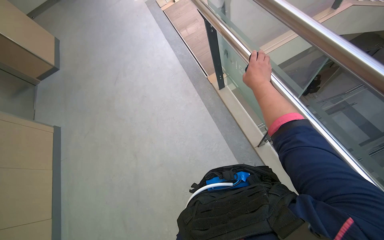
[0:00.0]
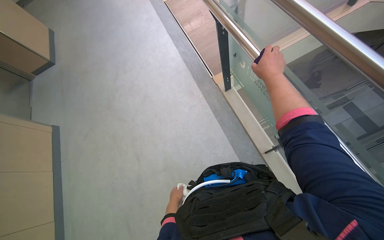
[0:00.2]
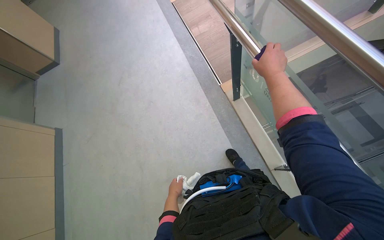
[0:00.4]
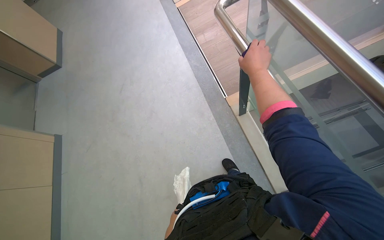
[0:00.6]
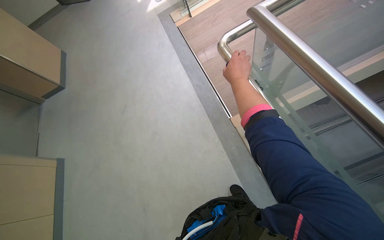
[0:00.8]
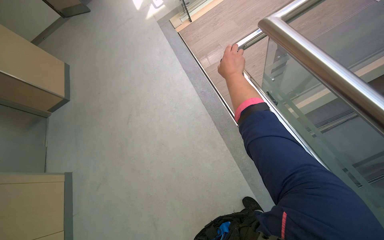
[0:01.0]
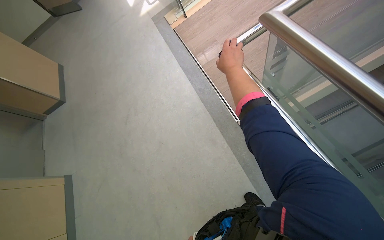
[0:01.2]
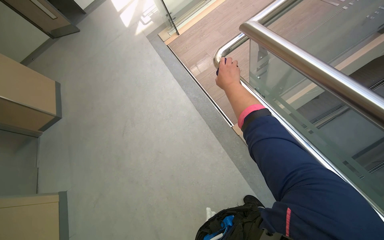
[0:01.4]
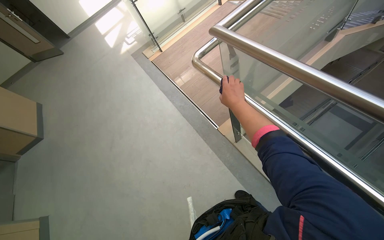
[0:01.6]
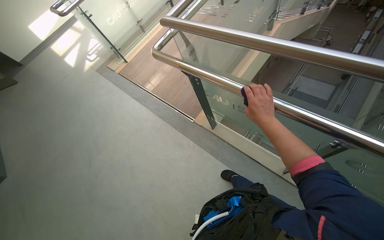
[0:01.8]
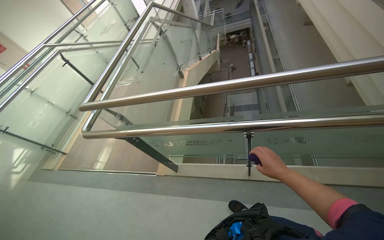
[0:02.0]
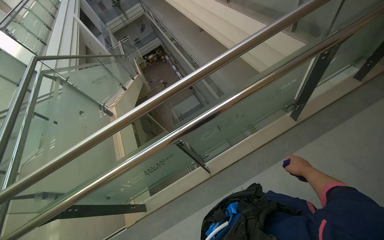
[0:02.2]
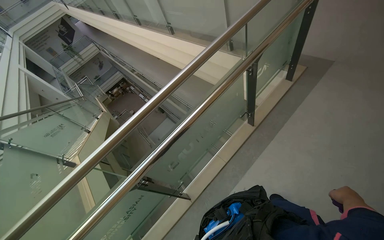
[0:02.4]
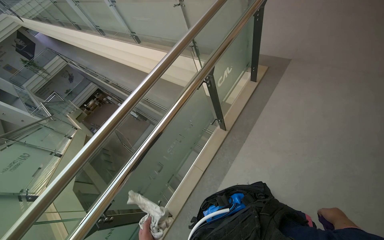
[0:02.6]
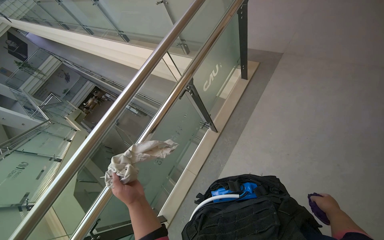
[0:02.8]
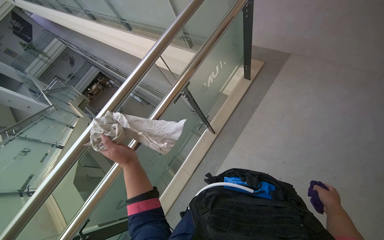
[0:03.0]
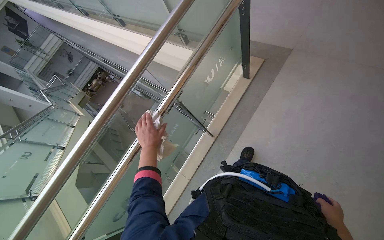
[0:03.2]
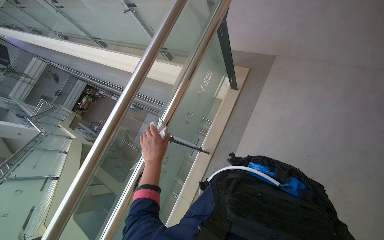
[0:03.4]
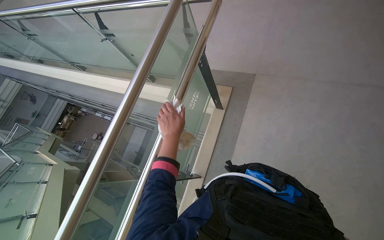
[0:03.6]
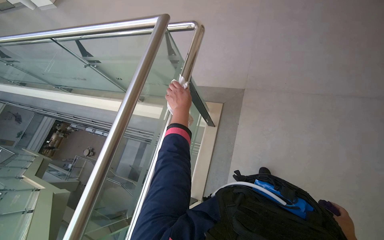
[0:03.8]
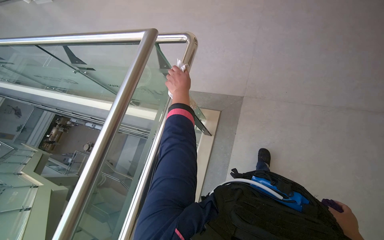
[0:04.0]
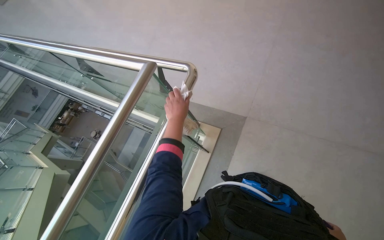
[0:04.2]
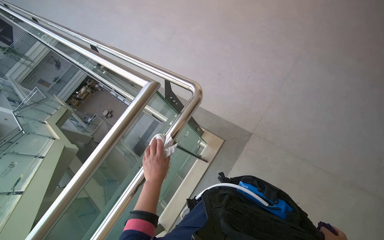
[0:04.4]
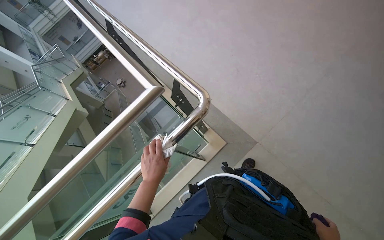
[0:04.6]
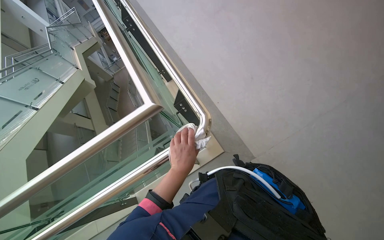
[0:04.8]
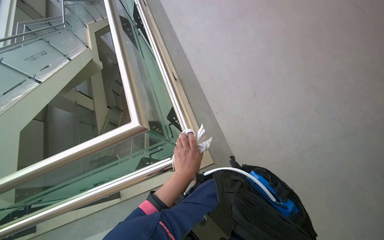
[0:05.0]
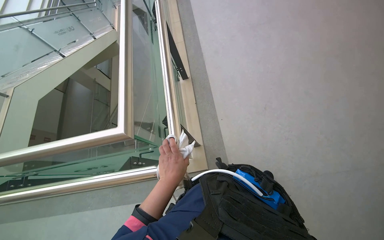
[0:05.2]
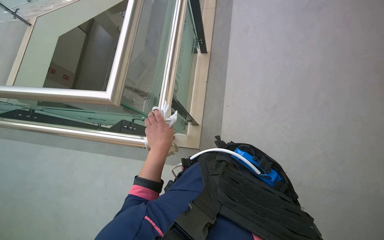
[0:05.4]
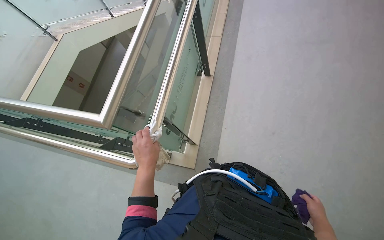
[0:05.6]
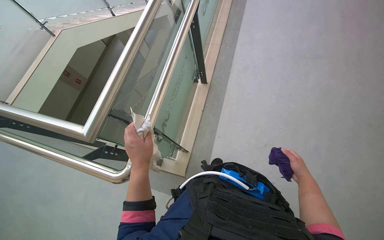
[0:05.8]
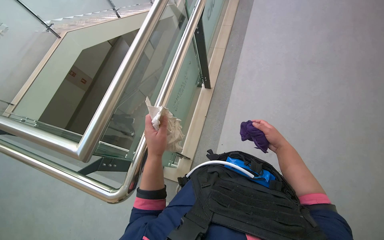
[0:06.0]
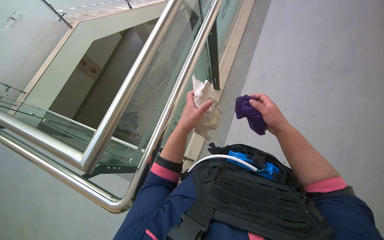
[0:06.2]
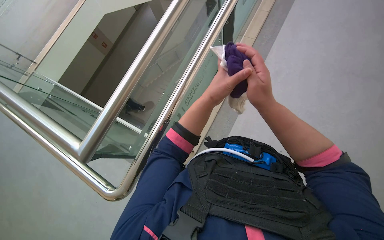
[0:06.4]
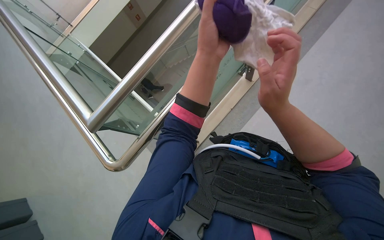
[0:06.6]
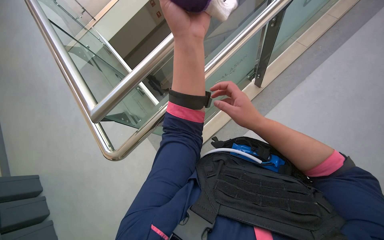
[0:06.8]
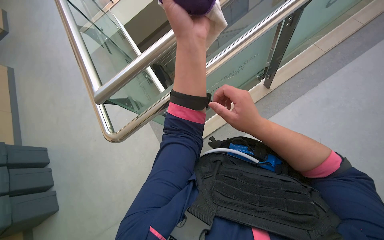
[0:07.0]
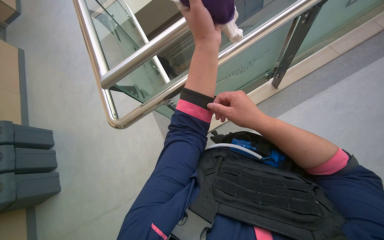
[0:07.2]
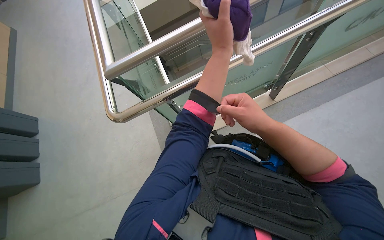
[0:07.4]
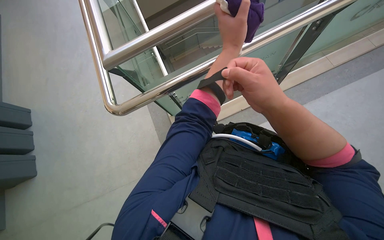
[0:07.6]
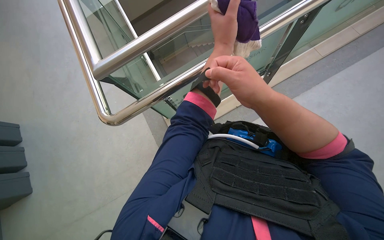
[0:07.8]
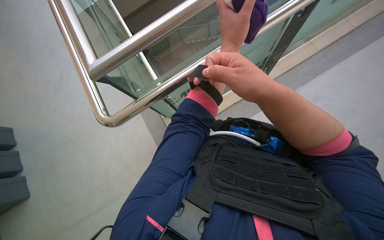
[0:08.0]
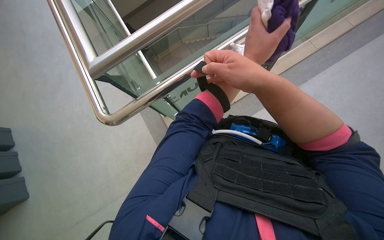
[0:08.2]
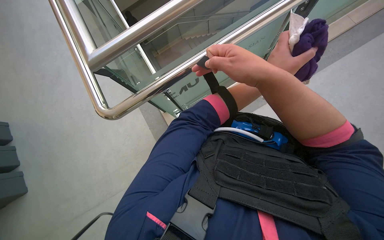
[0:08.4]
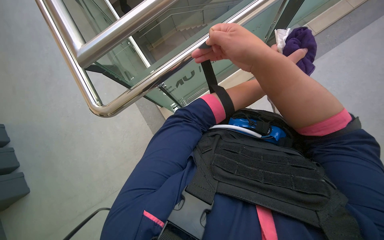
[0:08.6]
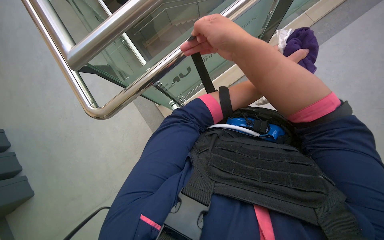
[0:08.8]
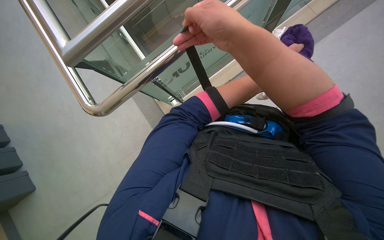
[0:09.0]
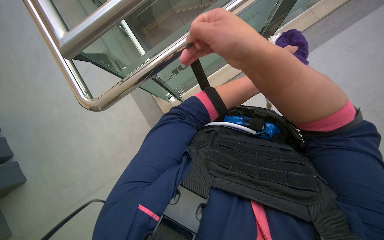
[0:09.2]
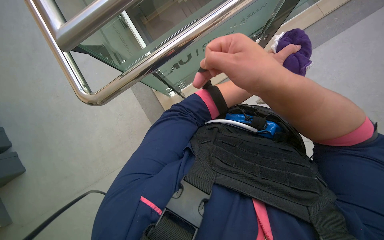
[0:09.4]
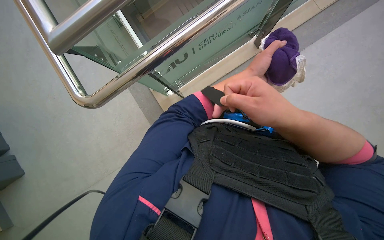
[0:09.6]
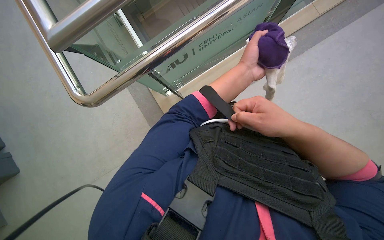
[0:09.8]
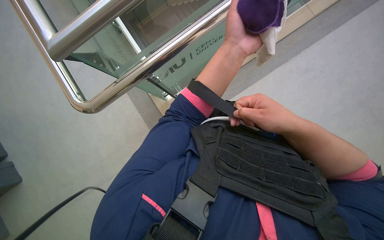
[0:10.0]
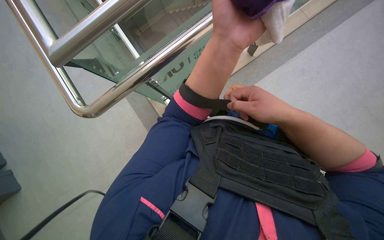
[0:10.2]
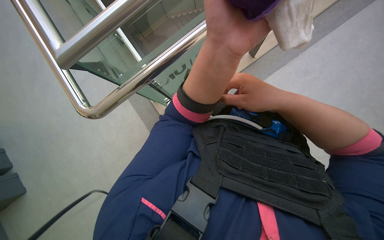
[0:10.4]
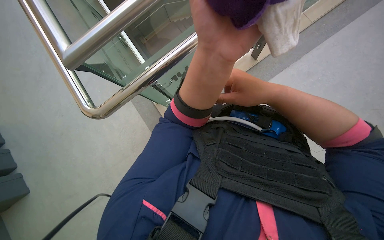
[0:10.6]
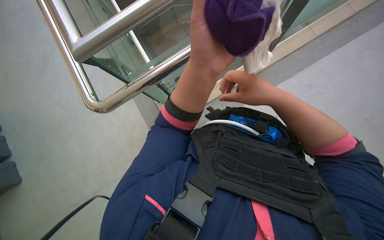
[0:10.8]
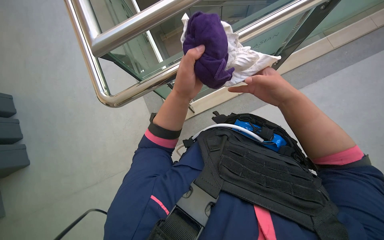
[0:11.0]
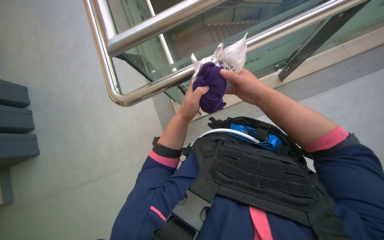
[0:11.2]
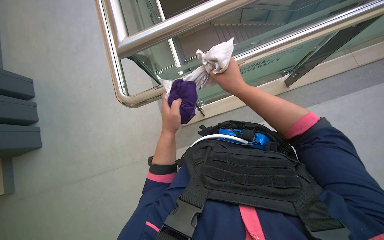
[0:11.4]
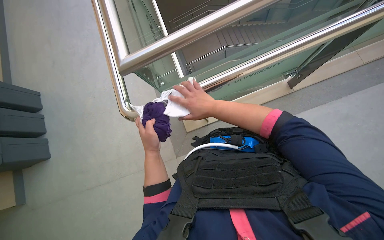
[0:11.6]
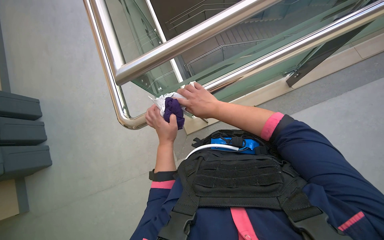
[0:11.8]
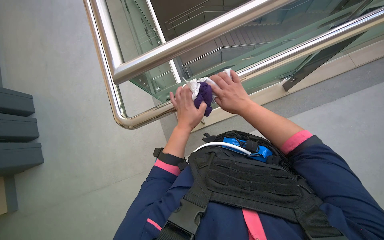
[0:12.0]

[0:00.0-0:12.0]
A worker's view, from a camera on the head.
Job: wiping surfaces.
The whole recording: Wiping metal and glass railings. The worker wipes metal and glass railings with a white and purple cloth.
0:00.0 to 0:01.6: The view tips upward by about 15 degrees.
0:01.6 to 0:03.0: The camera travels approximately 1 m. The head rotates about 105 degrees to the right. The view tips upward by about 25 degrees.
0:03.0 to 0:04.4: The head travels approximately 90 cm.
0:04.4 to 0:06.0: The head travels approximately 40 cm. The wearer looks roughly 20 degrees further downward. Everything in view rotates about 55 degrees clockwise.
0:06.0 to 0:07.6: The scene rotates clockwise by roughly 30 degrees. The left hand shifts approximately 20 cm up the picture, to the right and nearer to the camera. Meanwhile the right hand shifts approximately 30 cm to the left, nearer to the camera and up the picture.
0:09.0 to 0:10.4: The right hand goes roughly 10 cm down the picture.
0:10.4 to 0:12.0: The left hand moves farther from the camera, about 15 cm.

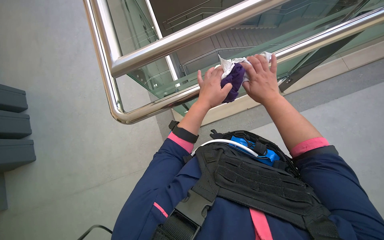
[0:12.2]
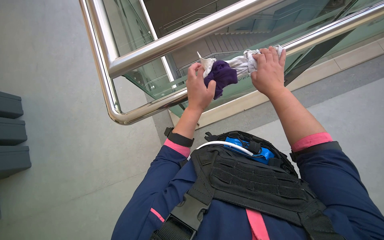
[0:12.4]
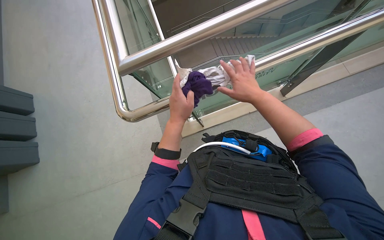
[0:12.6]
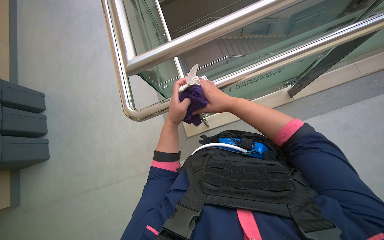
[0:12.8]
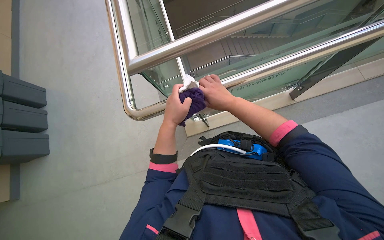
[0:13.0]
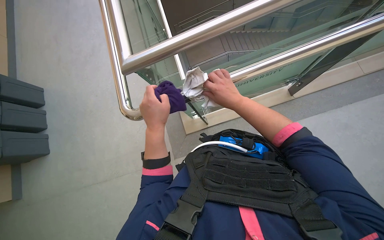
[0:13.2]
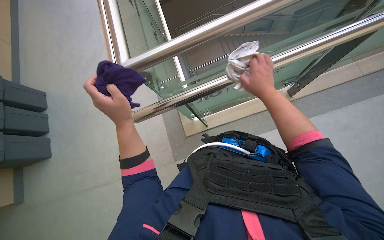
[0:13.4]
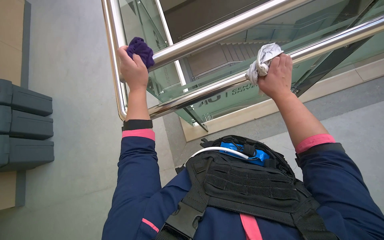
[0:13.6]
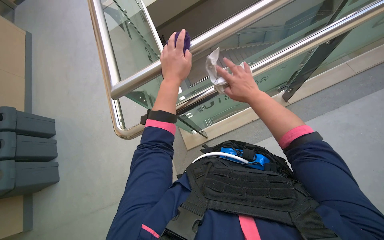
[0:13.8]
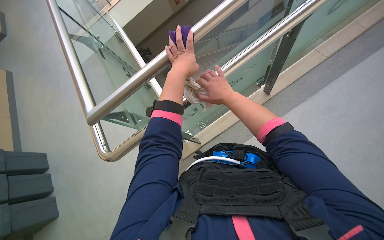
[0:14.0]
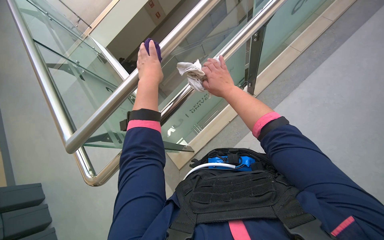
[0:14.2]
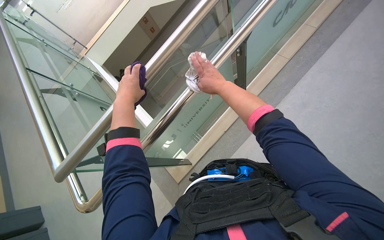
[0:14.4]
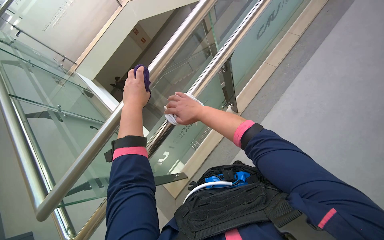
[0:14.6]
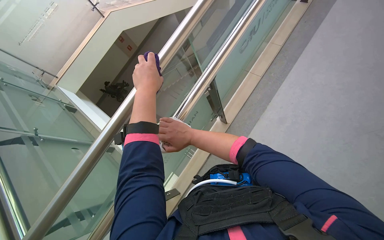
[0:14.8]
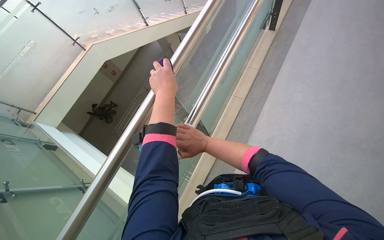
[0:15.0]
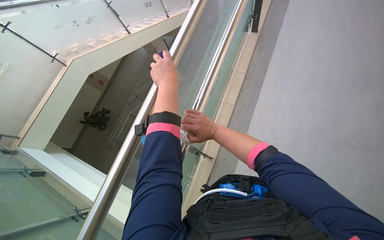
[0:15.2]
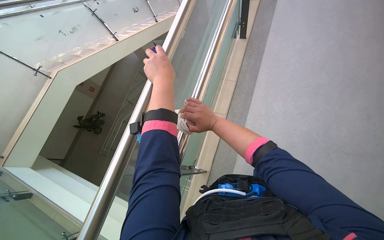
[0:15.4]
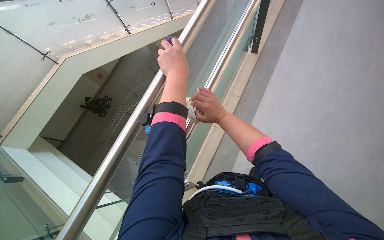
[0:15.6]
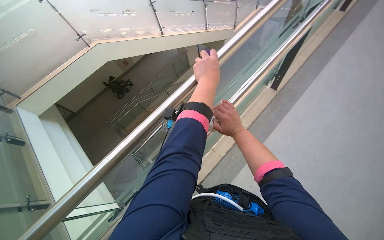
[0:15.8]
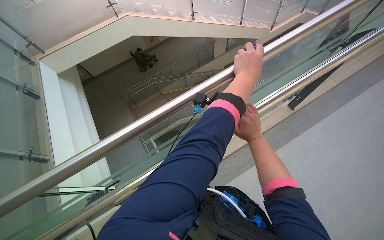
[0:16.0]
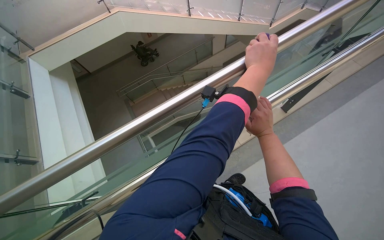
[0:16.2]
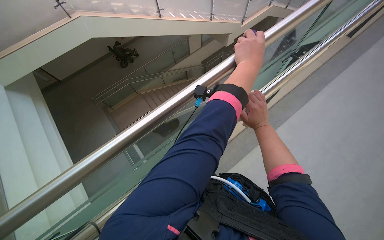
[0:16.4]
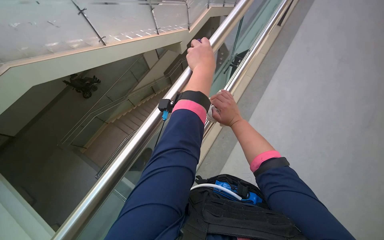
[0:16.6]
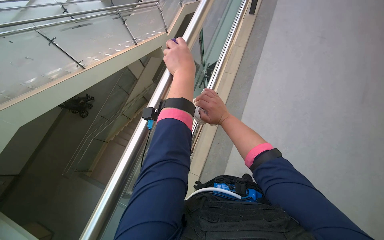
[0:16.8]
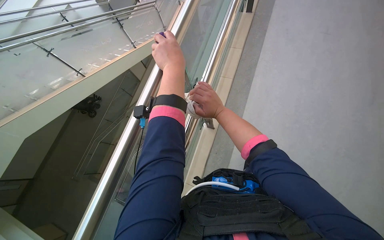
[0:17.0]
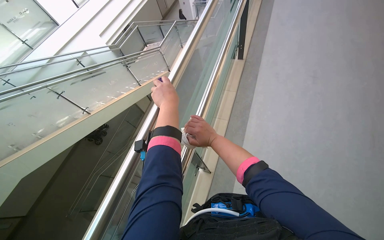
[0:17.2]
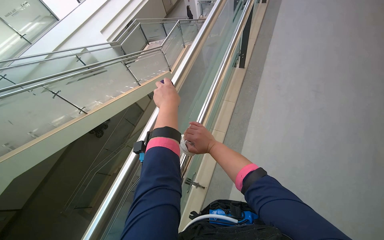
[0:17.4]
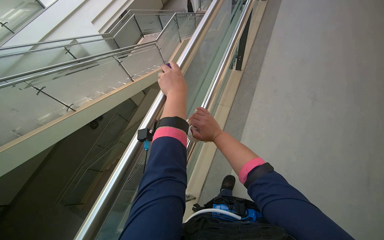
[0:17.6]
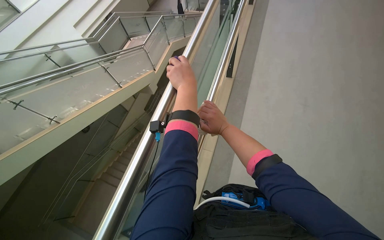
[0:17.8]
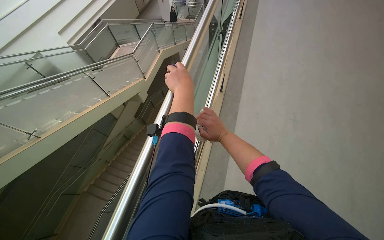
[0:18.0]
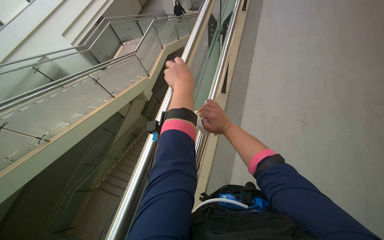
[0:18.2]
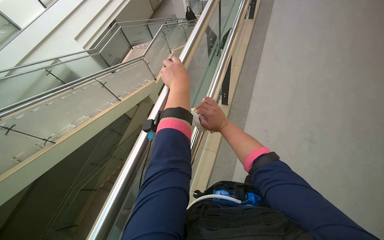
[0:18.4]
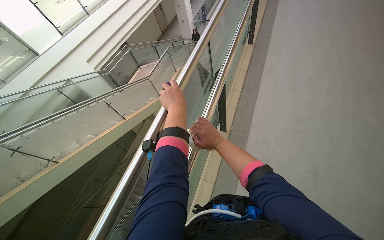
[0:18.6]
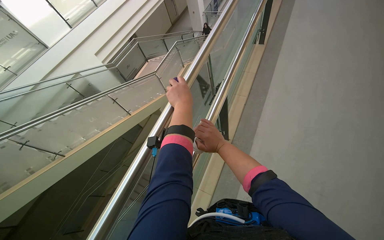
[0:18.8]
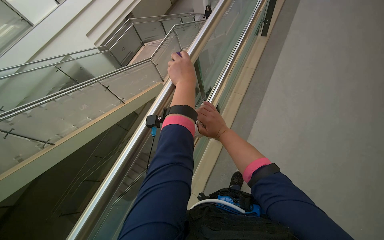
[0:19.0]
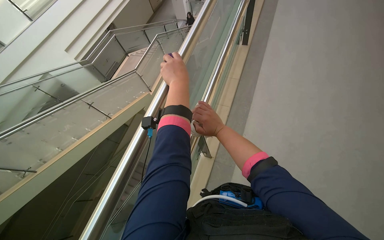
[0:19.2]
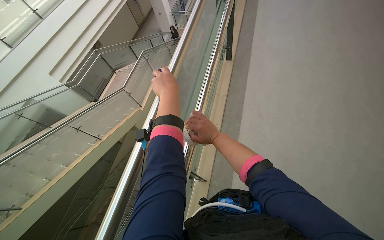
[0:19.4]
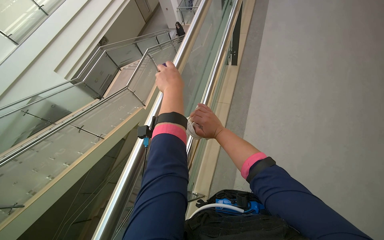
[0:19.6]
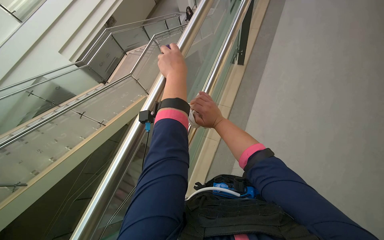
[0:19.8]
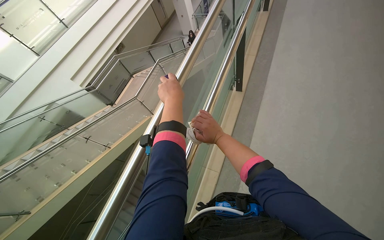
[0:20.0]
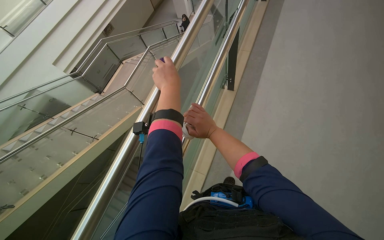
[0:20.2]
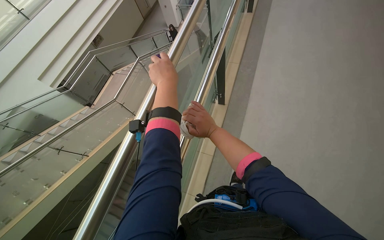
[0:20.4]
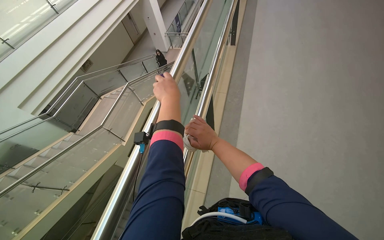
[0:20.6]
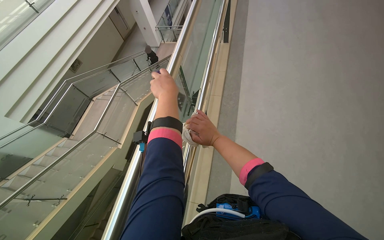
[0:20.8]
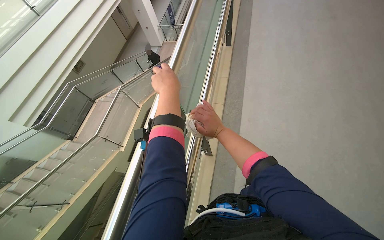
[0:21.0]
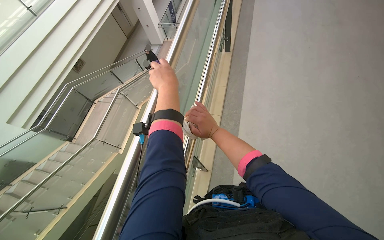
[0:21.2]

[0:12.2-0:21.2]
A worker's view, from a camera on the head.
Job: wiping surfaces.
The whole recording: Wiping metal and glass railings. The worker wipes metal and glass railings with a white and purple cloth.
0:12.2 to 0:13.8: The right hand reaches some 5 cm to the left, then returns. The left hand moves up the picture, about 15 cm.
0:13.8 to 0:15.2: The wearer's head swings about 45 degrees to the right. The camera pitches upward, by roughly 20 degrees.
